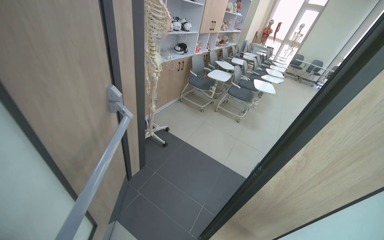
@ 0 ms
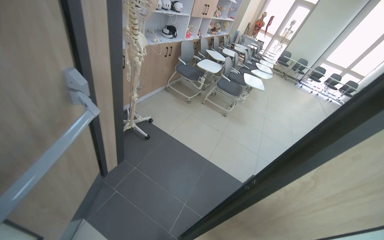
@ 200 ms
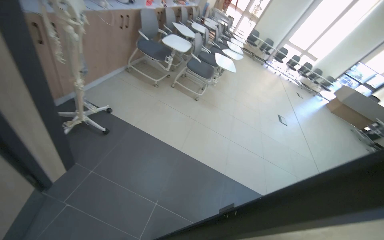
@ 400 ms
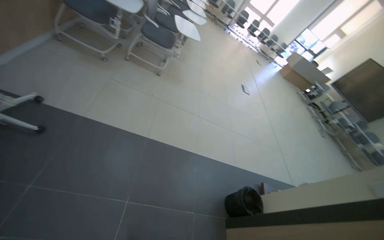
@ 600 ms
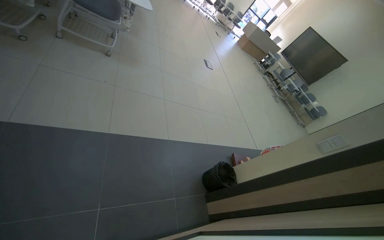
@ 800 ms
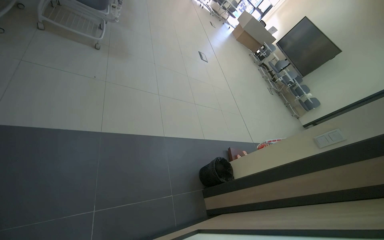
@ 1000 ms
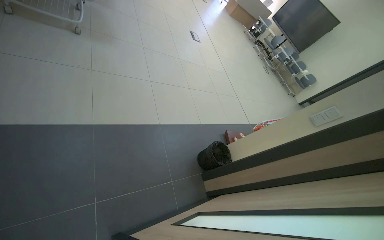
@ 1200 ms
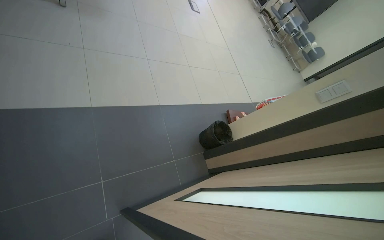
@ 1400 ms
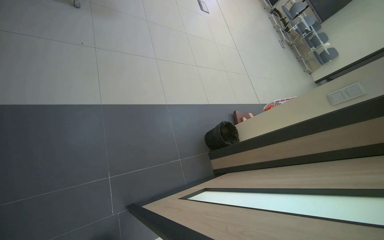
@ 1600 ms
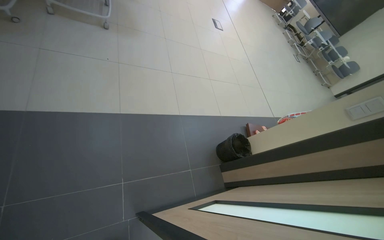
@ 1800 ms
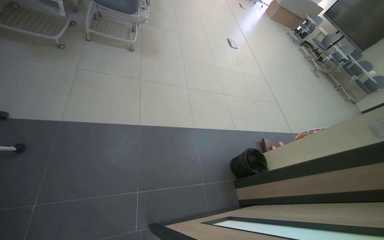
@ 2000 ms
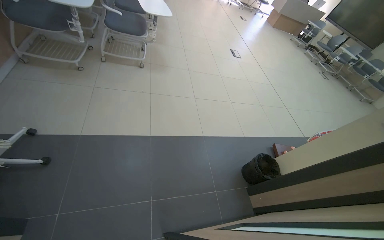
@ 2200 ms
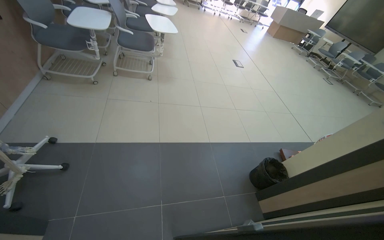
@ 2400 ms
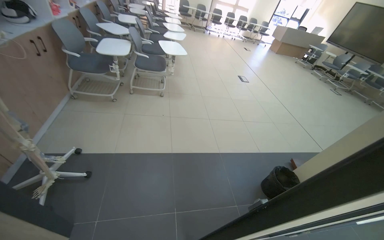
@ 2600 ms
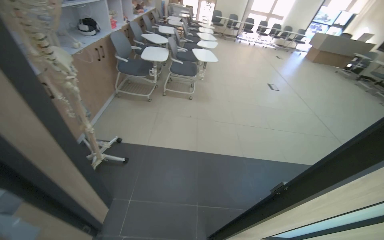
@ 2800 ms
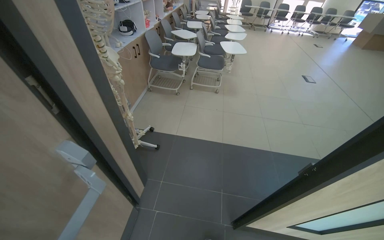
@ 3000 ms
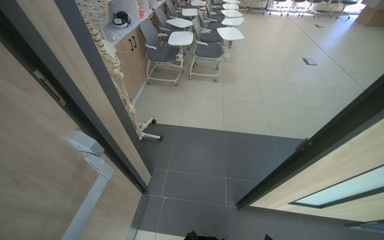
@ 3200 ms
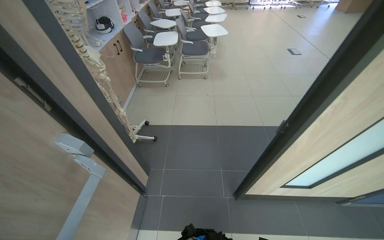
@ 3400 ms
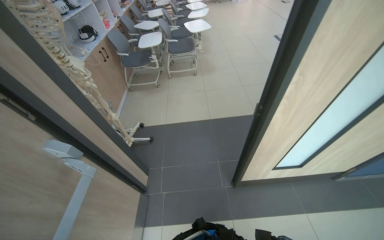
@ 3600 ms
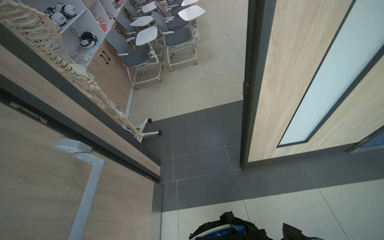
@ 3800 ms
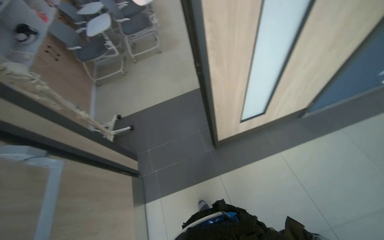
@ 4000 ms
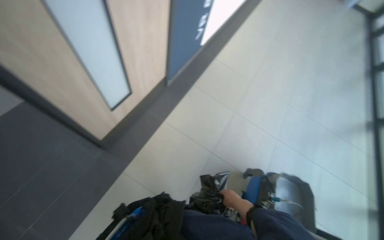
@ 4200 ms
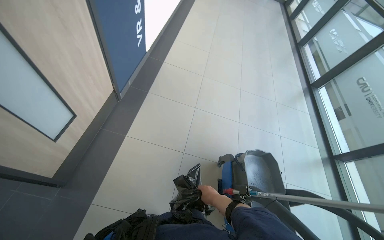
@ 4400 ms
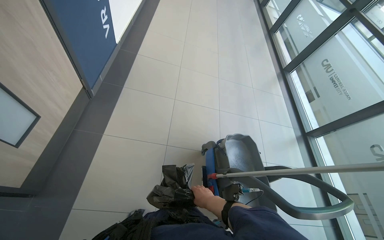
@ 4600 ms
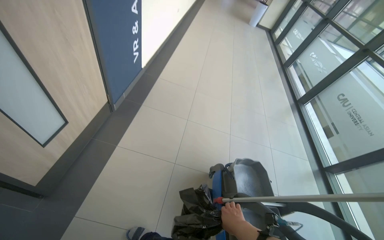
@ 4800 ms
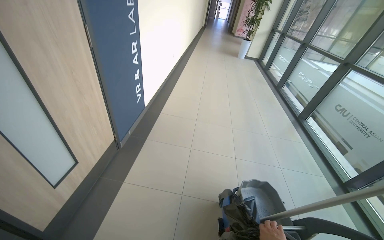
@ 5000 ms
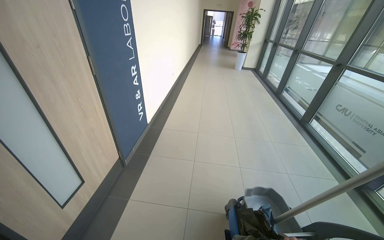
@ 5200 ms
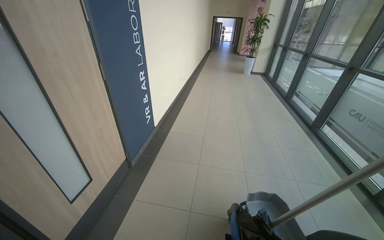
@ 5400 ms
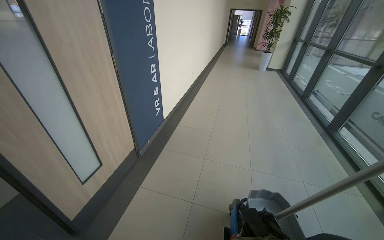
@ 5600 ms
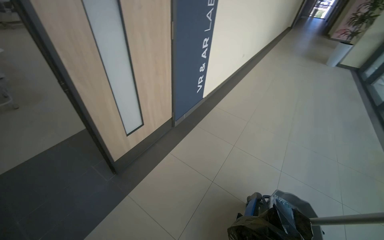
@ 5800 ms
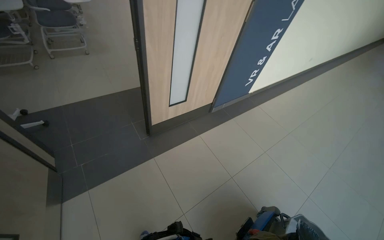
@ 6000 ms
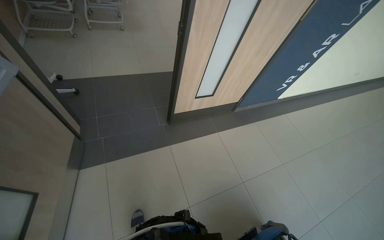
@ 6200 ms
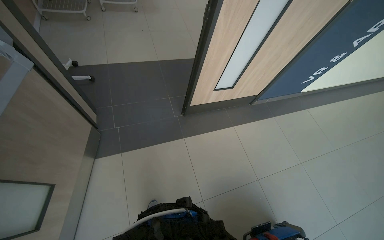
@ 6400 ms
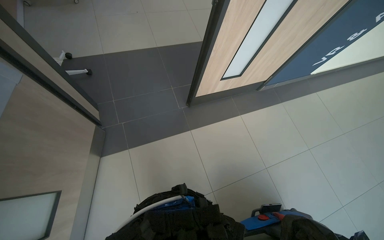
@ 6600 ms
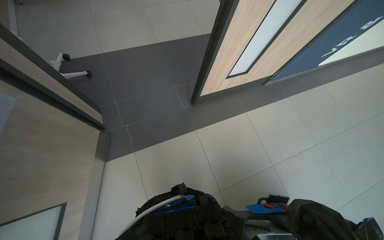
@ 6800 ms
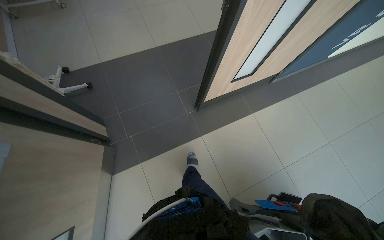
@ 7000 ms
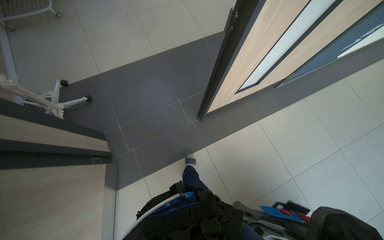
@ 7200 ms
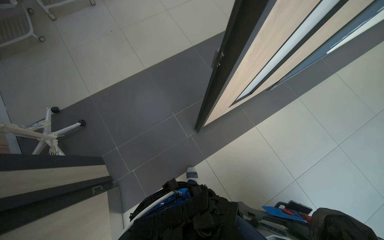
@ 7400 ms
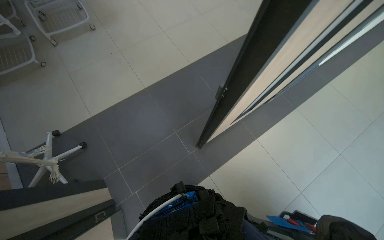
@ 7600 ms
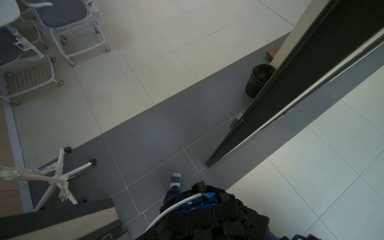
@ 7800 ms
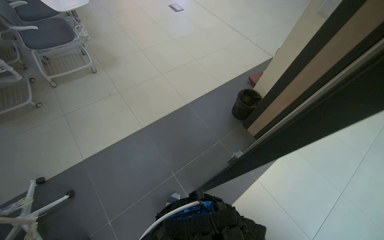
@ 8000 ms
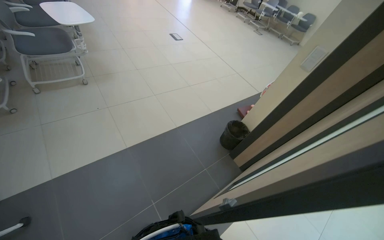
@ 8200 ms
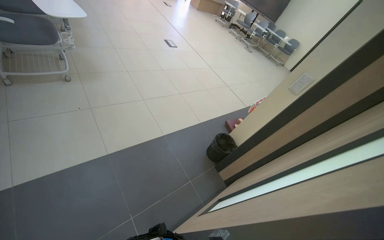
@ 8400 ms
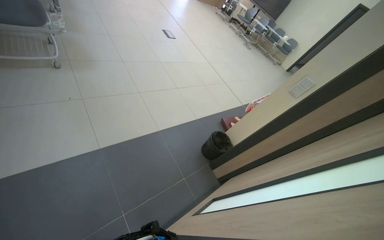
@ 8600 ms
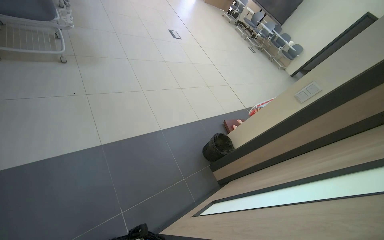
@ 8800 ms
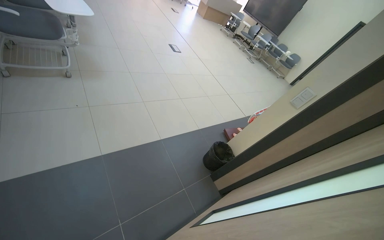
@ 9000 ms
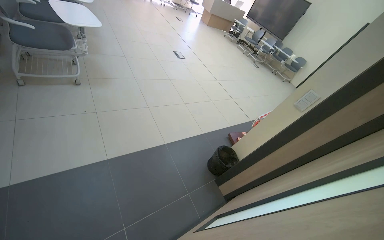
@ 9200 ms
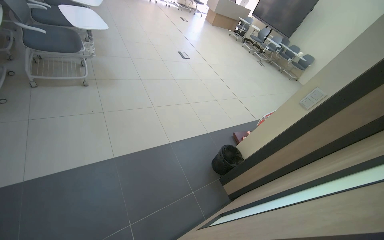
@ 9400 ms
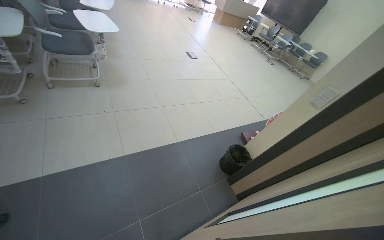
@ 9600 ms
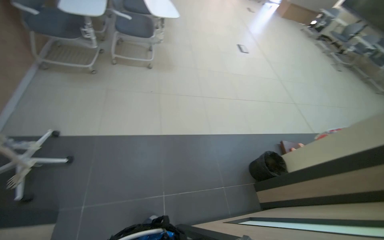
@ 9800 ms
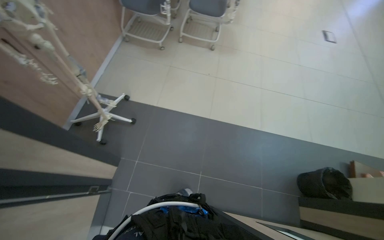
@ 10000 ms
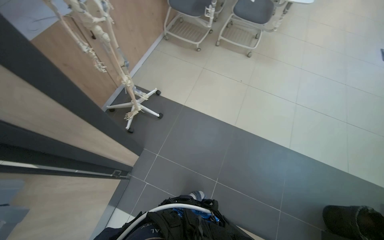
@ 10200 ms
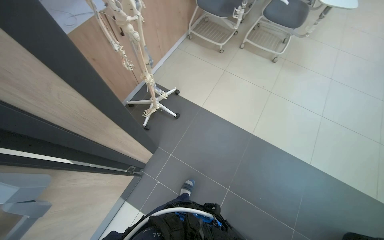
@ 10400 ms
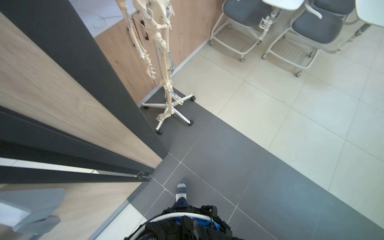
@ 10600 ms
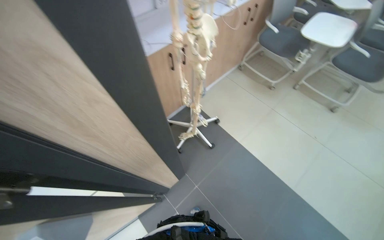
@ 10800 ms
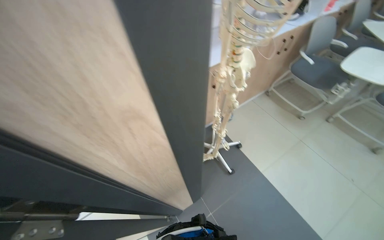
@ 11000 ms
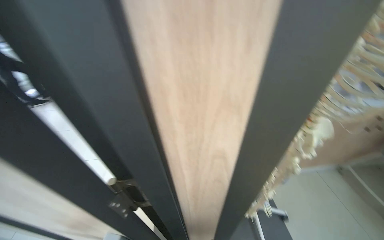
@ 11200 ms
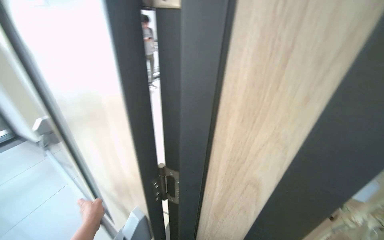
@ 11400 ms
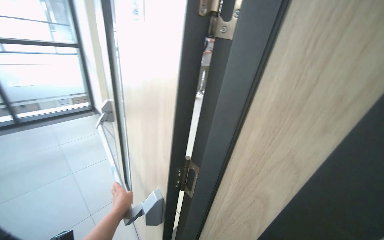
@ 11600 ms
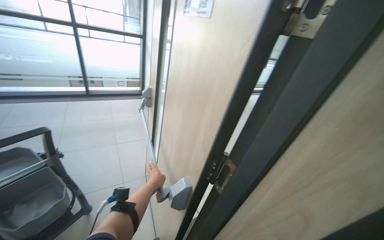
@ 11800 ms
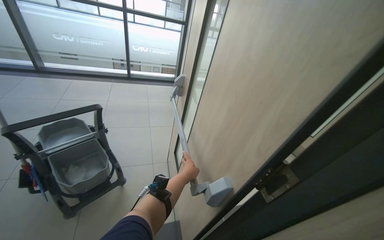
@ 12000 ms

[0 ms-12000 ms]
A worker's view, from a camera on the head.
Job: organizing items.
The whole recording: Setting up cleaning cart in room. The worker pushes the cleaning cart into a room, opens and closes the door, and organizes supplies on the cart.
0 ms to 1600 ms: The camera is carried roughly 70 cm. The wearer's head swings some 45 degrees to the right. The wearer looks roughly 50 degrees further downward.
1600 ms to 3000 ms: The head travels roughly 60 cm. The camera sweeps to the left, by about 35 degrees. The camera pitches upward, by some 25 degrees.
3000 ms to 4400 ms: The camera travels roughly 50 cm. The head turns to the right by about 55 degrees. The view tips downward by some 10 degrees.
6000 ms to 7600 ms: The wearer moves approximately 80 cm. The view tips downward by some 20 degrees.
7600 ms to 9000 ms: The camera is aimed some 15 degrees further to the right. The view tilts roughly 25 degrees upward.
9000 ms to 10400 ms: The head rotates some 65 degrees to the left.
10400 ms to 12000 ms: The camera travels some 70 cm. The wearer looks some 95 degrees further to the left. The view tilts approximately 25 degrees upward.

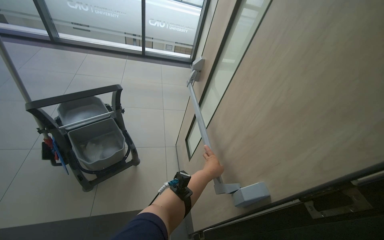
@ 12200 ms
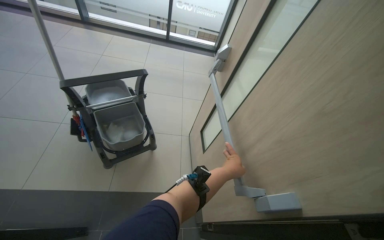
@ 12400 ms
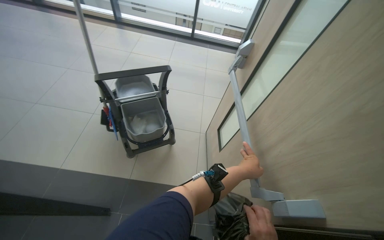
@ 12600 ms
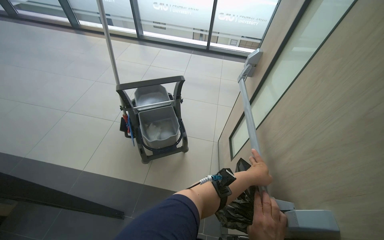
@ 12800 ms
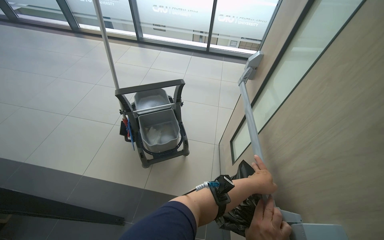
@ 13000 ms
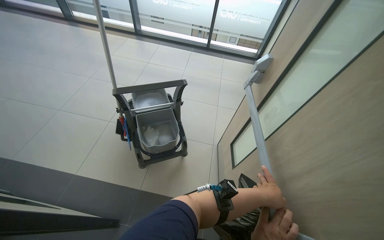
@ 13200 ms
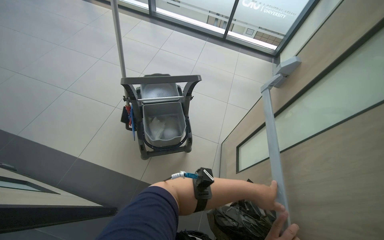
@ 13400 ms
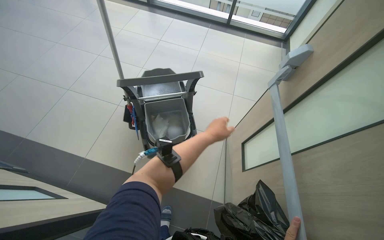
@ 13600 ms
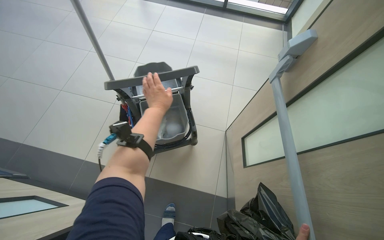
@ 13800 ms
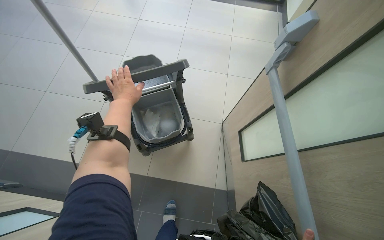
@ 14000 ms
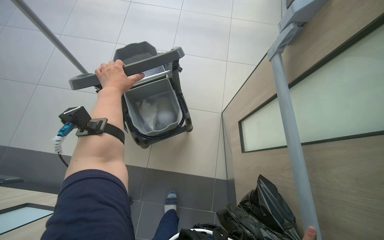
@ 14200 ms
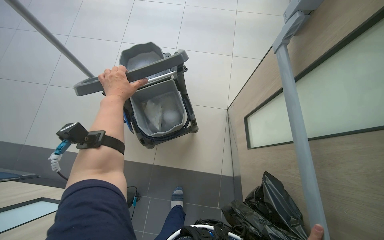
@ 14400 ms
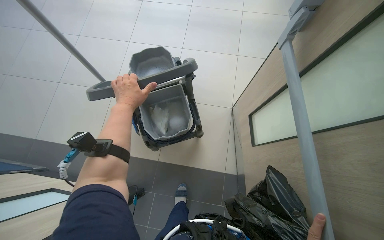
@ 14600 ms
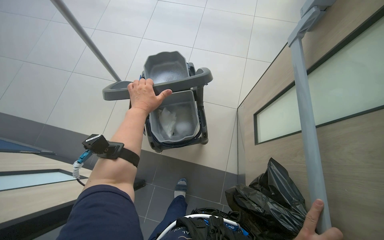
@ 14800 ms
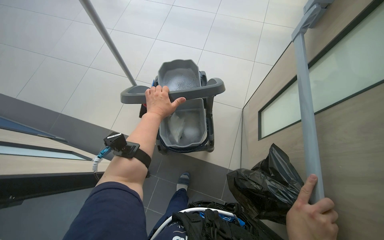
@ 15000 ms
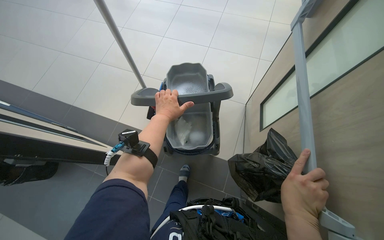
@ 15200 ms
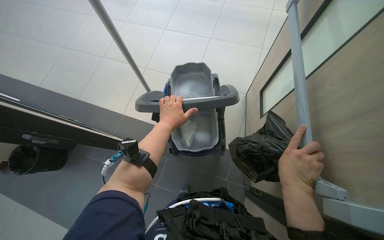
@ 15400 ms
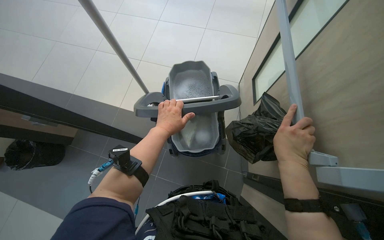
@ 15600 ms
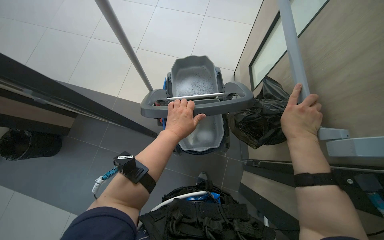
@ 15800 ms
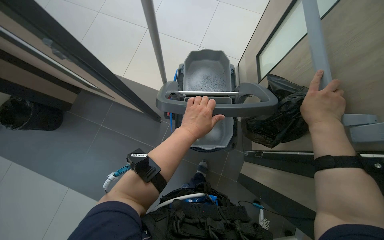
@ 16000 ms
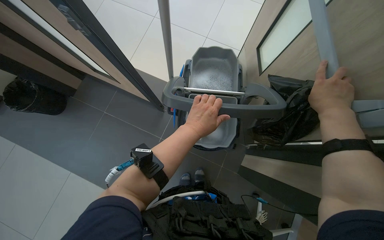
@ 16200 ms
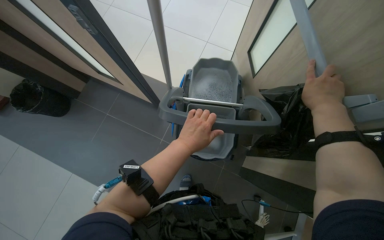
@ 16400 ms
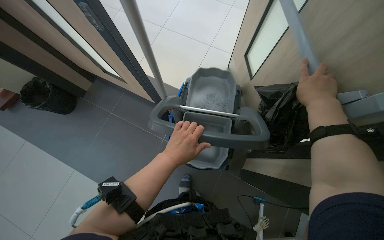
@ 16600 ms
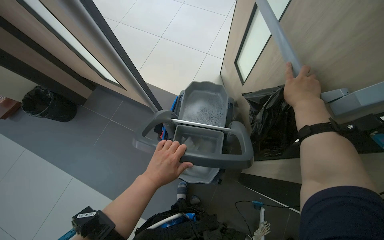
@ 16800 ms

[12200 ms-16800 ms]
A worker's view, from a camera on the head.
Job: organizing items.
The whole recording: Setting up cleaning cart in room. The worker pushes the cleaning cart into a room, opens and closes the door, and organizes supplies on the cart.
12200 ms to 13800 ms: The head rotates roughly 25 degrees to the left. The wearer looks approximately 15 degrees further downward.
15200 ms to 16800 ms: The left hand goes roughly 40 cm down the picture, while the right hand moves up the picture, about 10 cm.

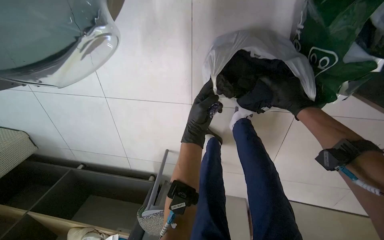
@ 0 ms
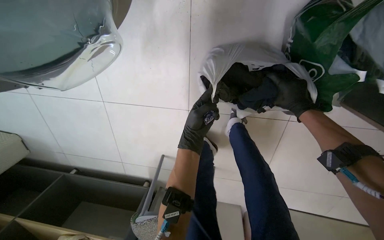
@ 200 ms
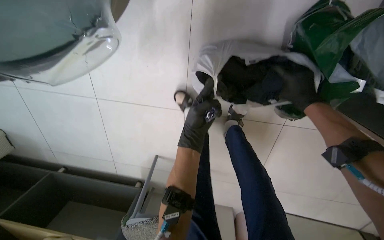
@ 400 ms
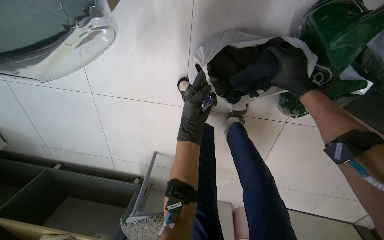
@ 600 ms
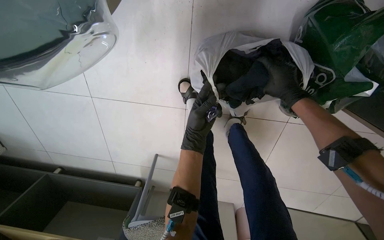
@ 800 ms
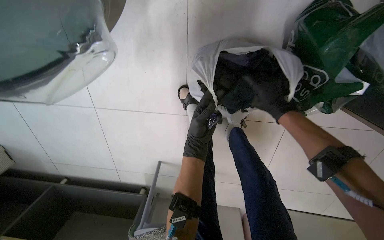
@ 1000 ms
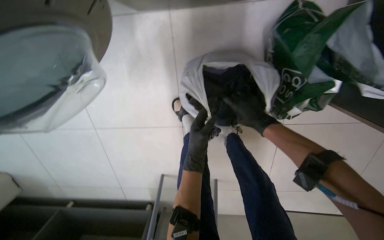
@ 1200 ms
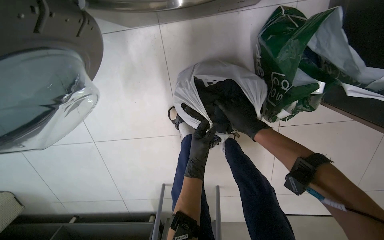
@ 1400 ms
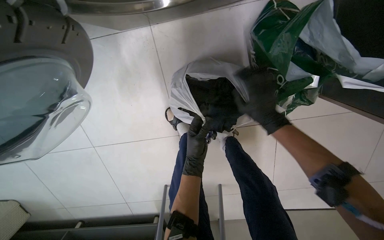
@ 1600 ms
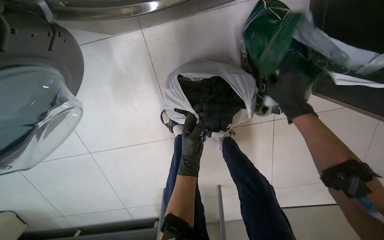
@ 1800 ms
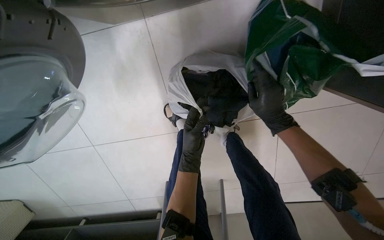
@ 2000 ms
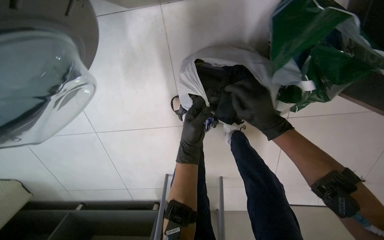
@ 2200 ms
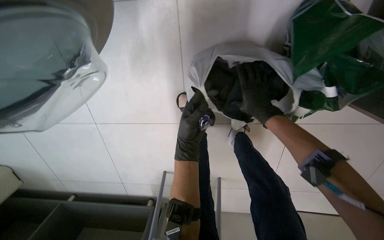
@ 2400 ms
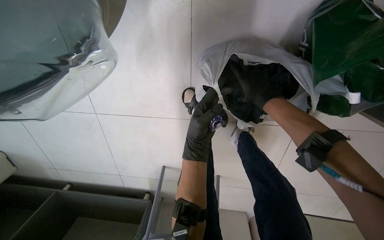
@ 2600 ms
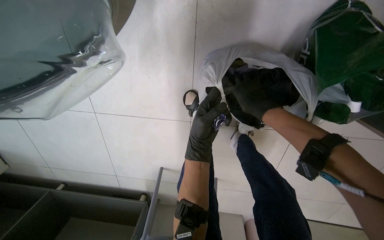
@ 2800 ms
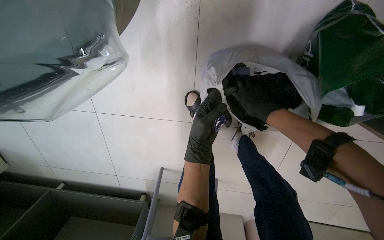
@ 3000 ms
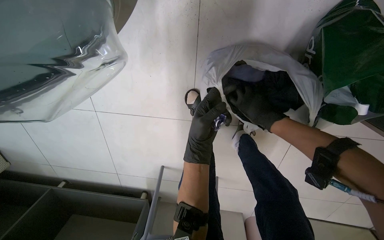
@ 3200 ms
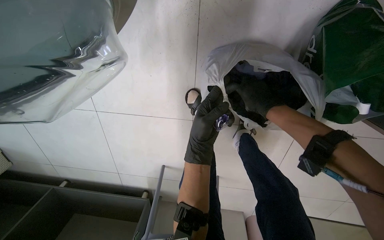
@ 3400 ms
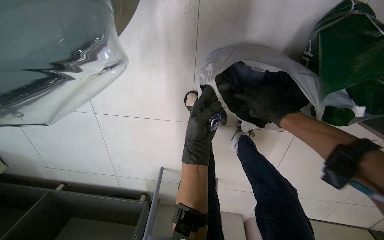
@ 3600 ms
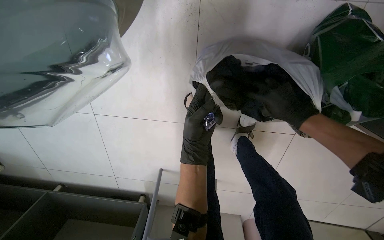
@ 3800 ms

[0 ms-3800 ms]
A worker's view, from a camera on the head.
Job: managing laundry.
The whole recording: Sorting laundry and operating machine. The worker sorts laundry from a white bag and operates a washing machine.
0 ms to 1200 ms: The hands are busy where they are.
1200 ms to 2600 ms: The right hand is displaced up the picture by about 10 cm, and goes nearer to the camera and returns, about 10 cm each way.
2600 ms to 3800 ms: The right hand moves nearer and farther over some 20 cm, changing direction 2 times.
